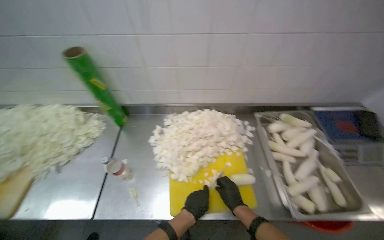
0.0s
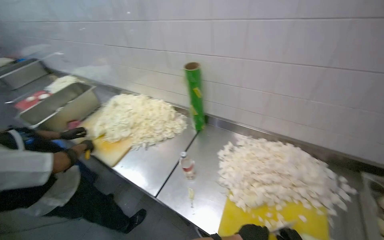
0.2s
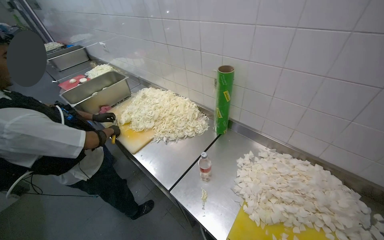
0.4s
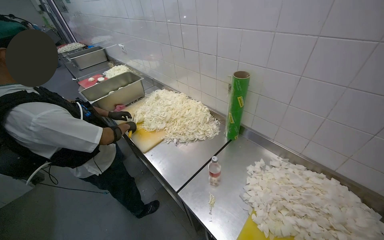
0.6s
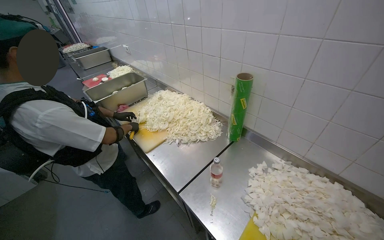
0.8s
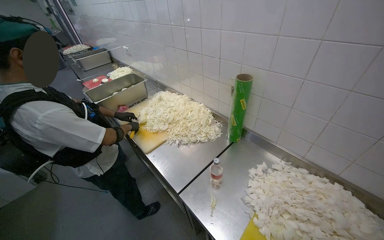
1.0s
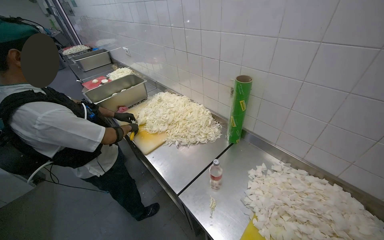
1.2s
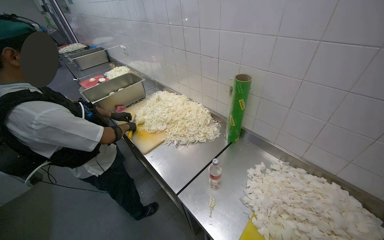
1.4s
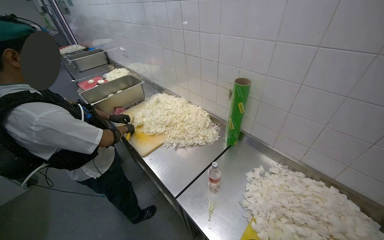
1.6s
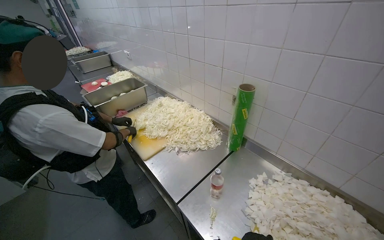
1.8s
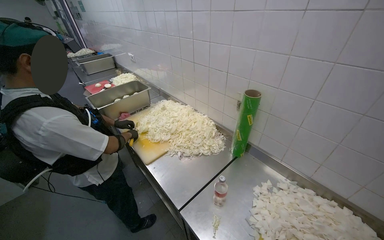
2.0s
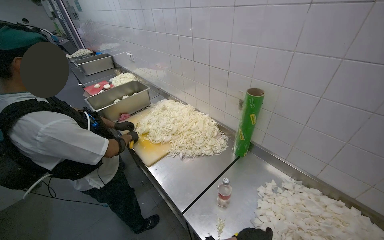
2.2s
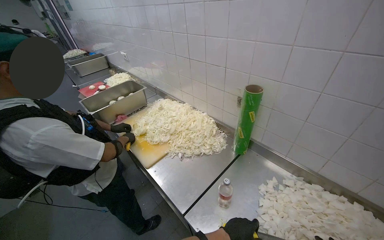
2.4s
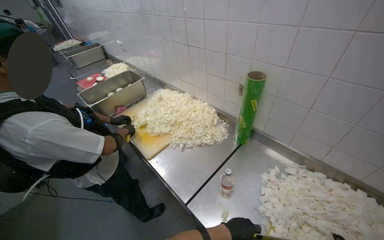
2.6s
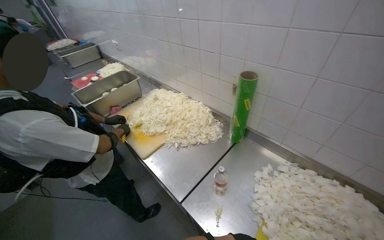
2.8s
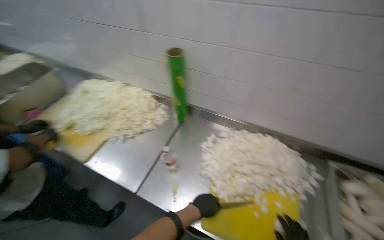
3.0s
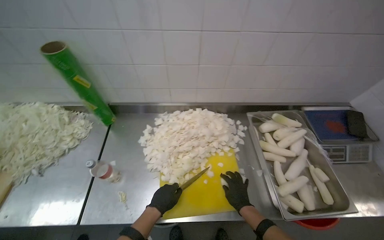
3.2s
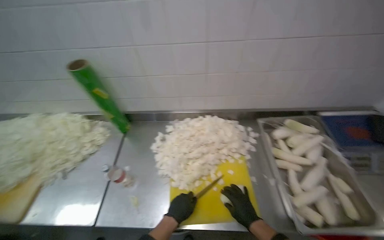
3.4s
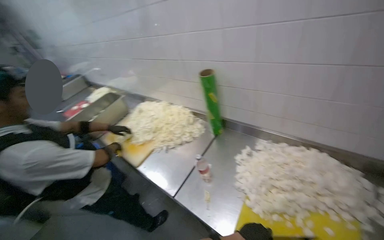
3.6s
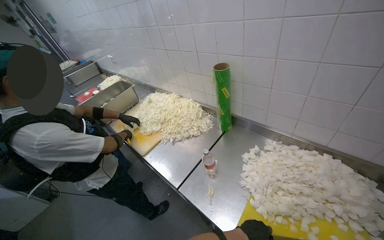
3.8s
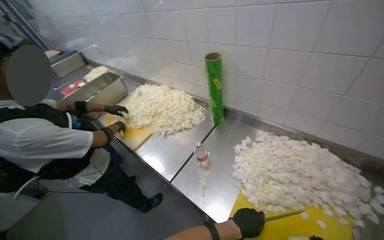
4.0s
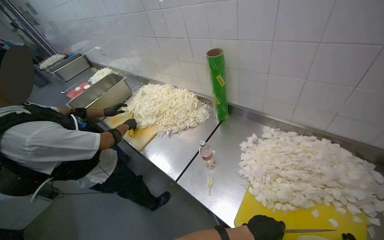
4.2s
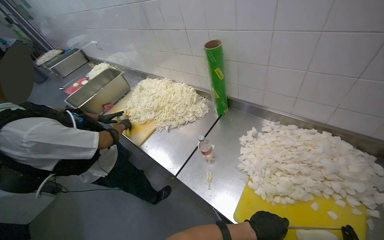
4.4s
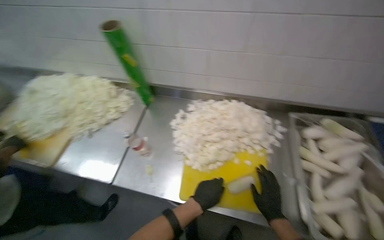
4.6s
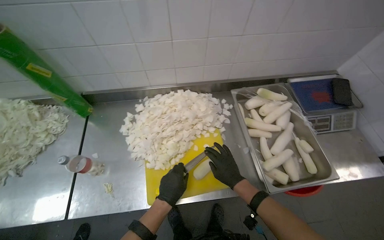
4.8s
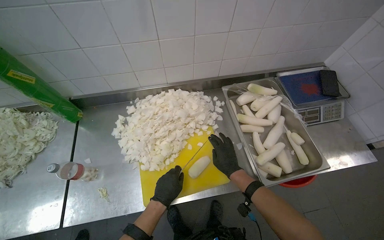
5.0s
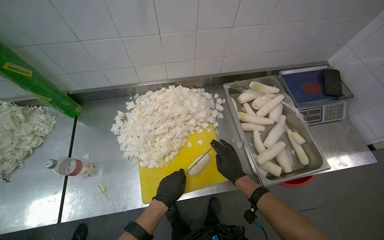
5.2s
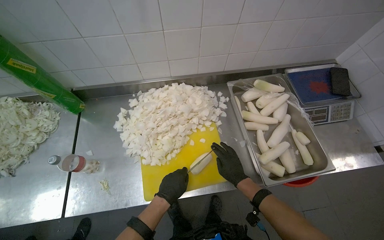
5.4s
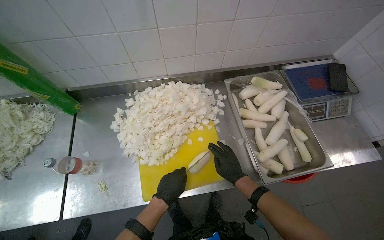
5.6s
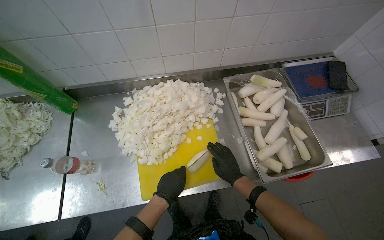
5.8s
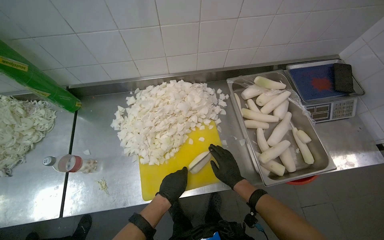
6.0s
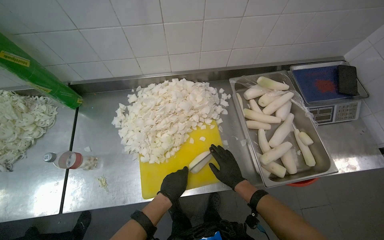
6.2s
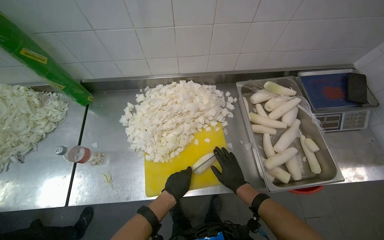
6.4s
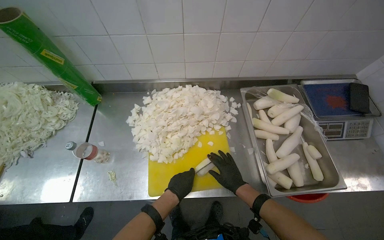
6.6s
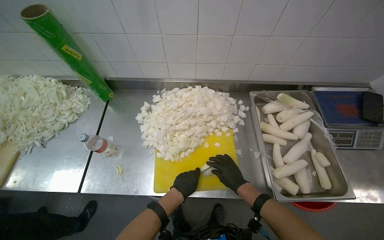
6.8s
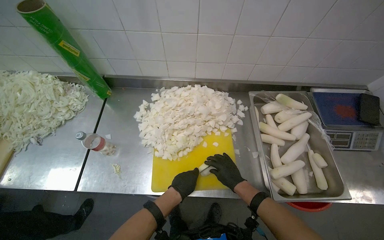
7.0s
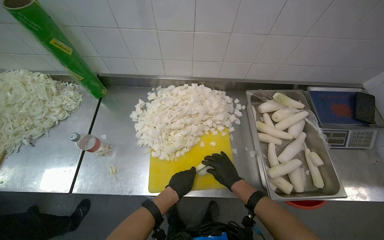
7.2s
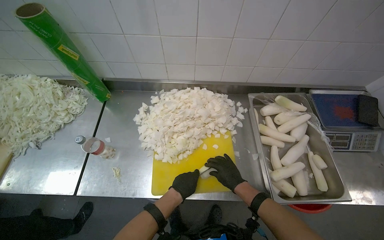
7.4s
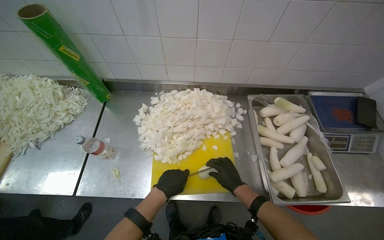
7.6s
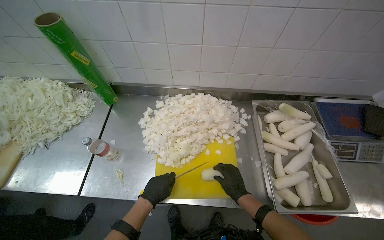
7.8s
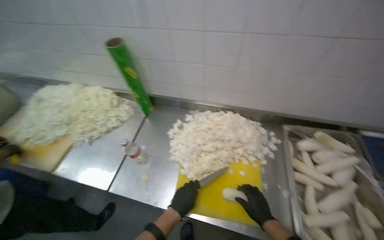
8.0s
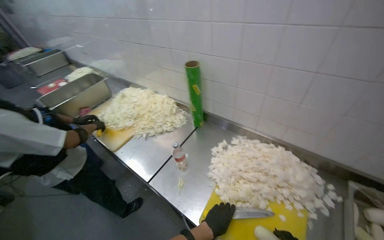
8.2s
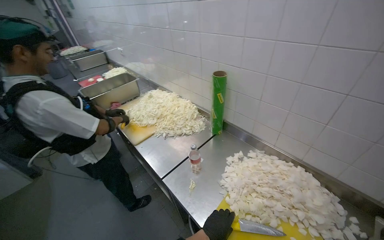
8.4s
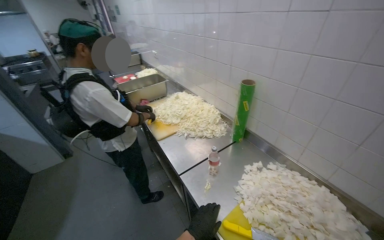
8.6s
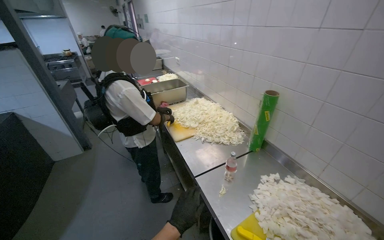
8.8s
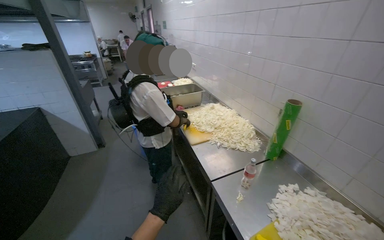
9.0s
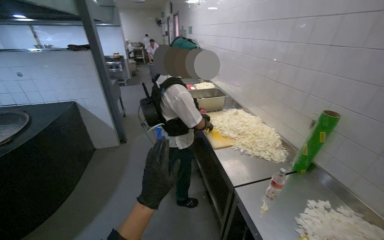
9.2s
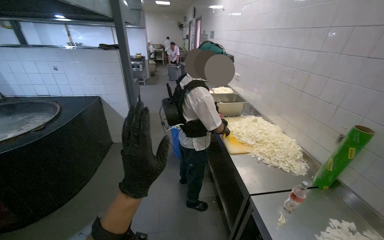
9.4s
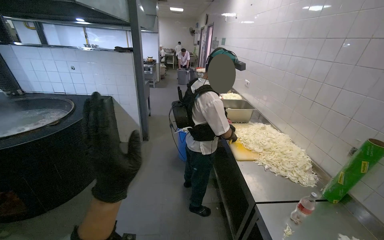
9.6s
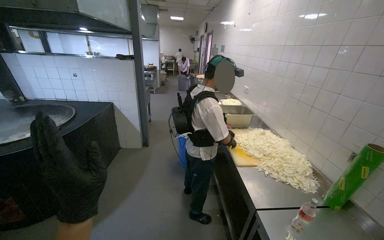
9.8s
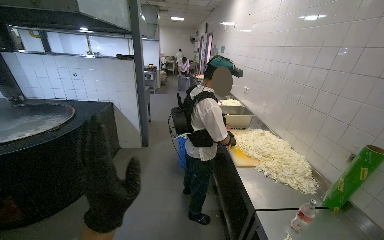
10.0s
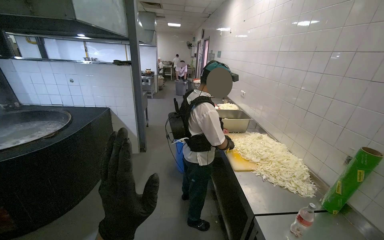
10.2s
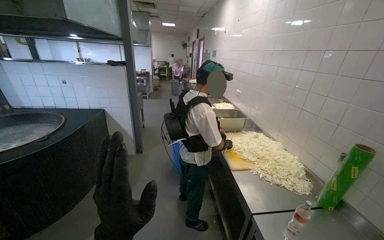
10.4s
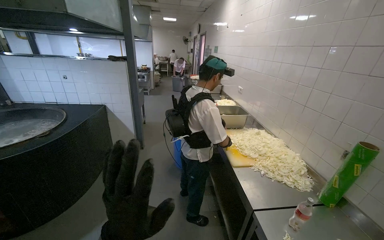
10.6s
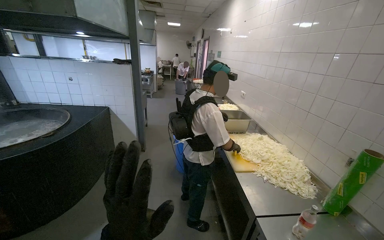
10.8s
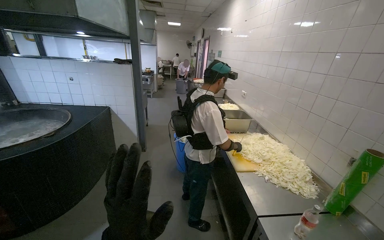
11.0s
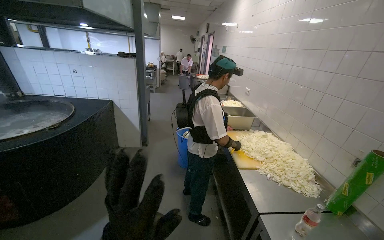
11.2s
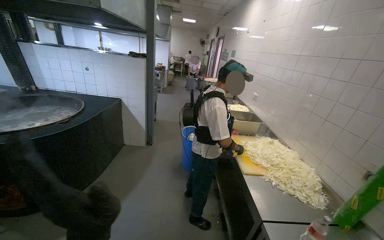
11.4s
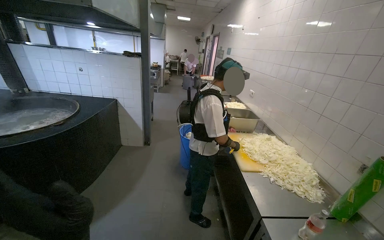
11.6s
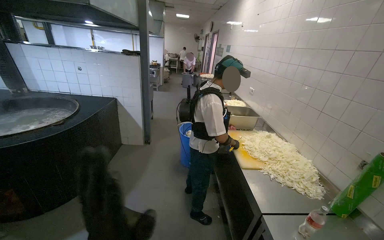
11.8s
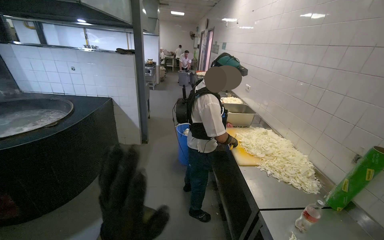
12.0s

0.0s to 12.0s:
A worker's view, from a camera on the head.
Job: preparing food.
The whole recording: Chopping white radishes. The worker chops white radishes into small pieces on a yellow cutting board.
0.0s to 1.6s: The head turns to the left by some 50 degrees.
1.6s to 3.0s: The head turns to the right by roughly 20 degrees.
3.0s to 4.4s: The camera is aimed roughly 20 degrees further to the left.
4.4s to 6.0s: The head rotates about 50 degrees to the right.
6.0s to 7.6s: The hands make small movements and keep their place.
7.6s to 9.0s: The head rotates about 70 degrees to the left. The view tilts approximately 25 degrees upward.
9.0s to 10.4s: The wearer looks some 15 degrees further to the left. The left hand shifts some 25 cm nearer to the camera and up the picture.

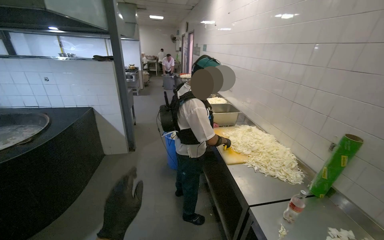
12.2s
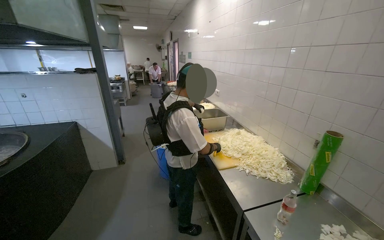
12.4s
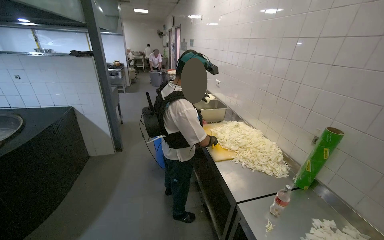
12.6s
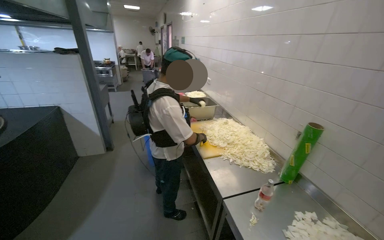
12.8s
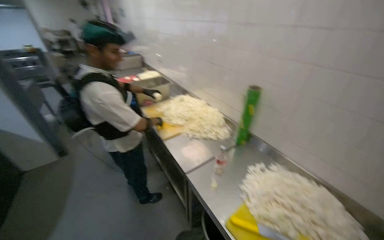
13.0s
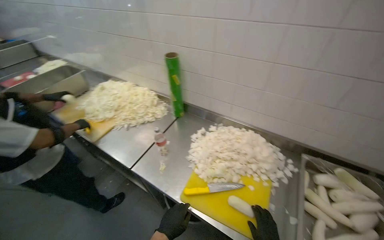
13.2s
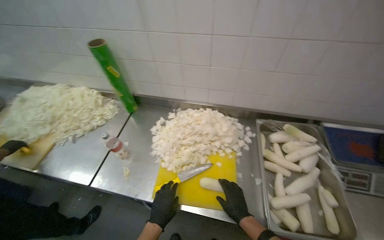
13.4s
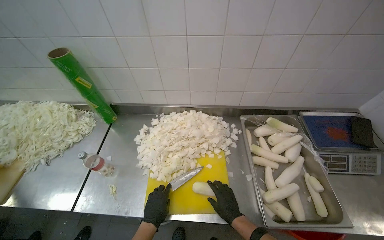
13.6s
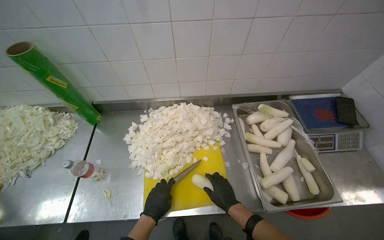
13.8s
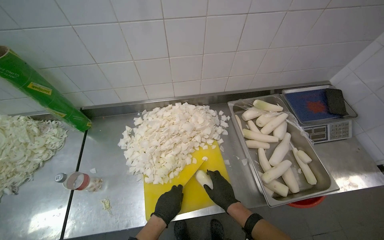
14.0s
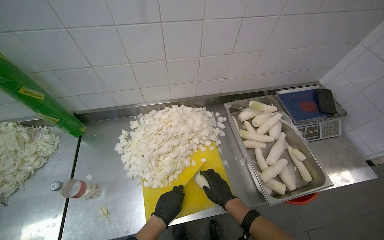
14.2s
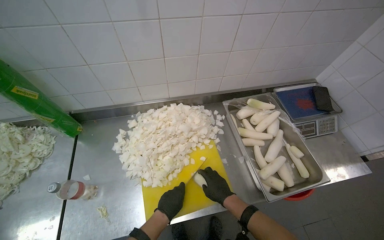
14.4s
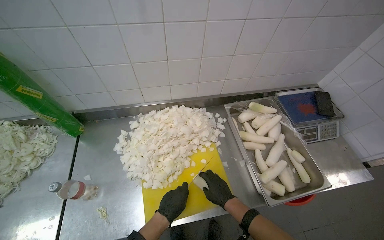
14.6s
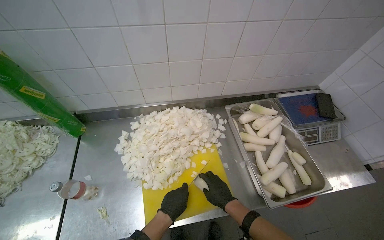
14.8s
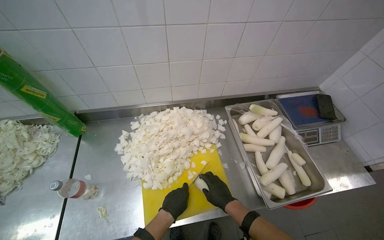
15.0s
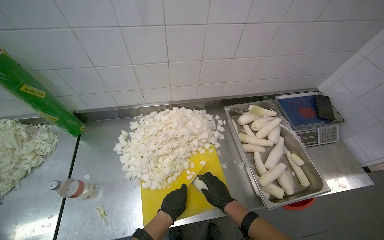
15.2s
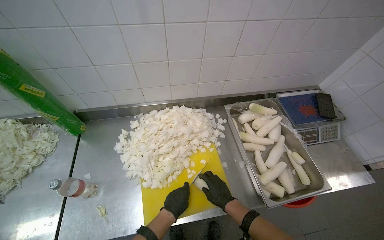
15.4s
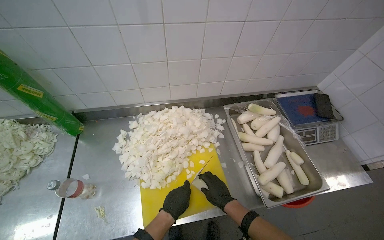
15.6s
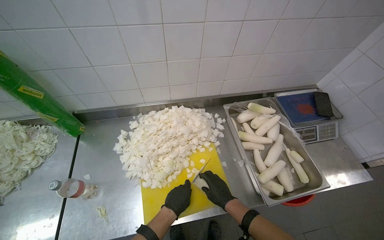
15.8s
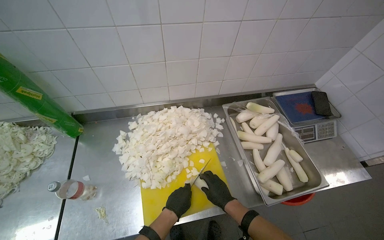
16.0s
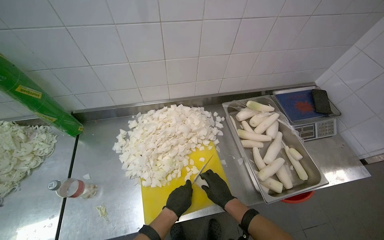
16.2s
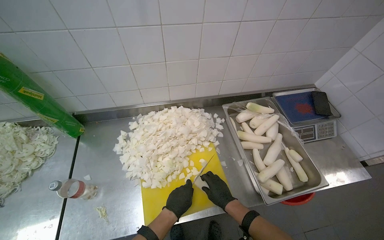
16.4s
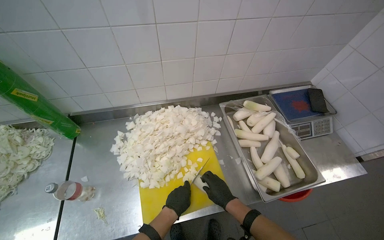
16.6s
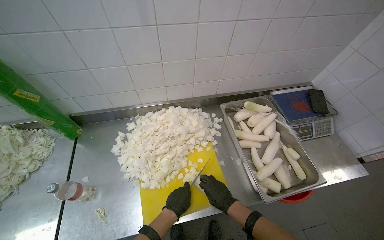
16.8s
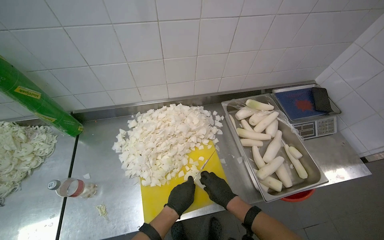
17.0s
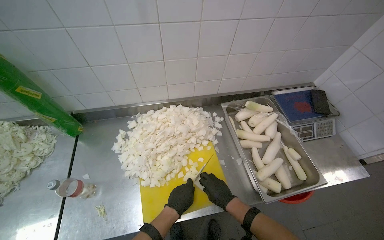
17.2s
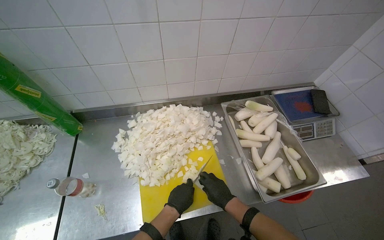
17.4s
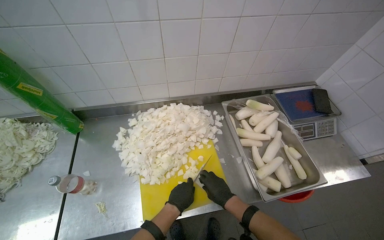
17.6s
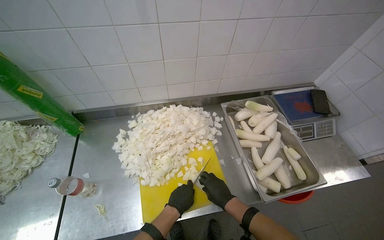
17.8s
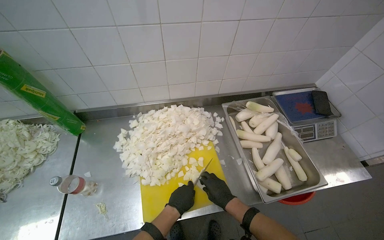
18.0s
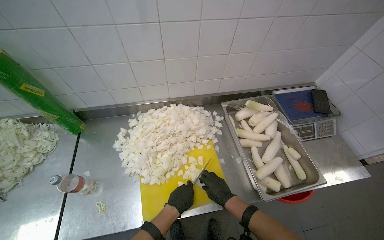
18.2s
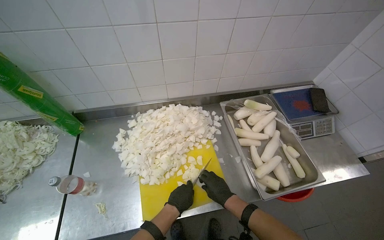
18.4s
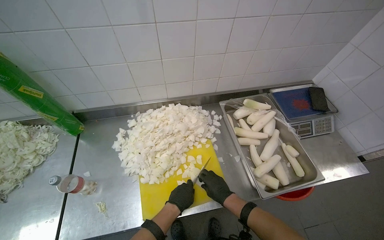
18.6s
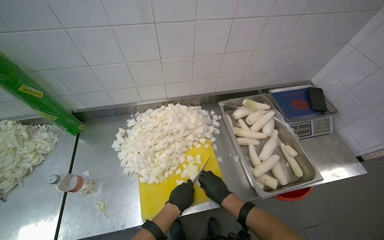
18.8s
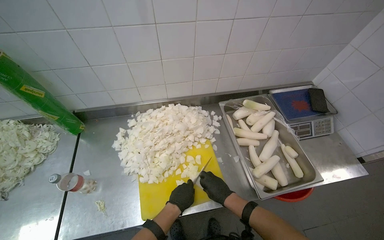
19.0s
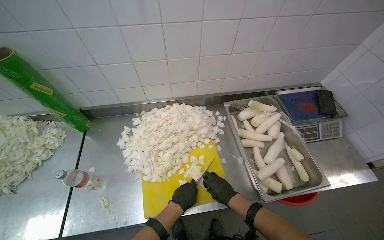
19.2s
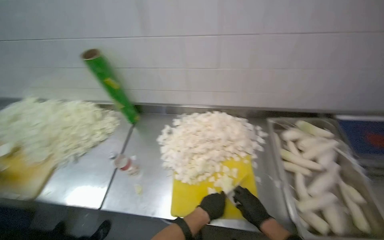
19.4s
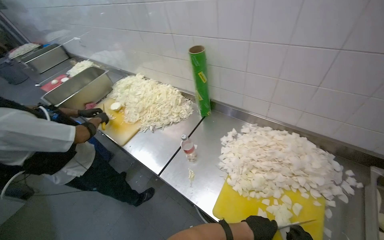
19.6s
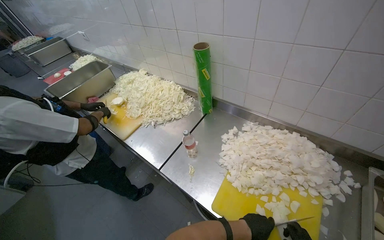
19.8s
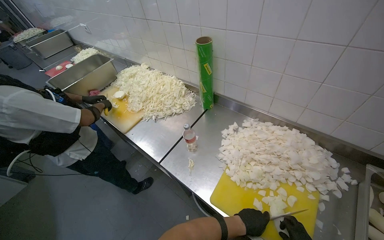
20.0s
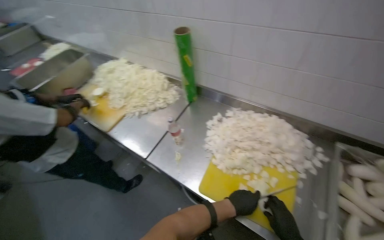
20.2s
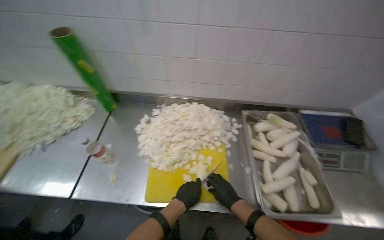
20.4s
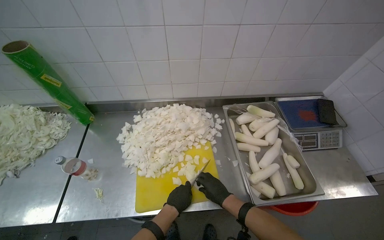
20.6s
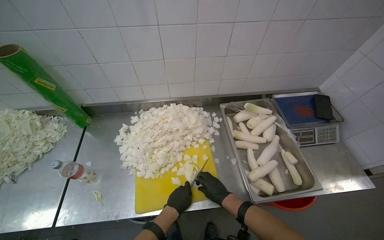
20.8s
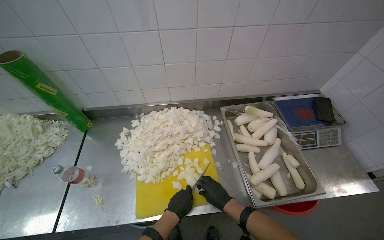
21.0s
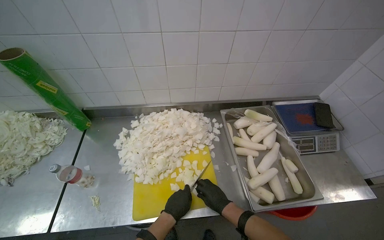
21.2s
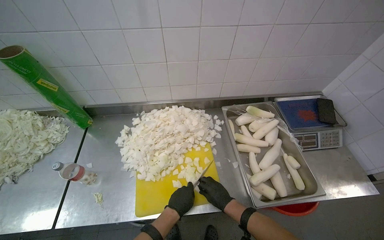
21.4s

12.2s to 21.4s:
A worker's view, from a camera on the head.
Job: preparing food.
The whole recording: Chopping white radishes. The worker chops white radishes into small pieces on a yellow cutting board.
12.2s to 13.8s: The camera travels roughly 60 cm. The wearer looks some 80 degrees further to the right. The view tilts approximately 30 degrees downward.
13.8s to 18.4s: The hands work in one place, with small movements.
18.4s to 19.8s: The wearer's head swings some 50 degrees to the left.
19.8s to 21.4s: The head turns to the right by about 45 degrees.
